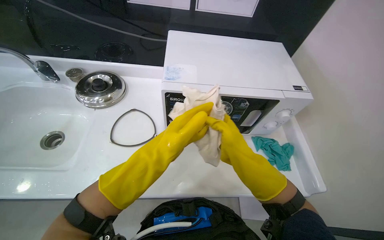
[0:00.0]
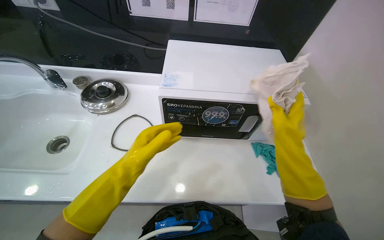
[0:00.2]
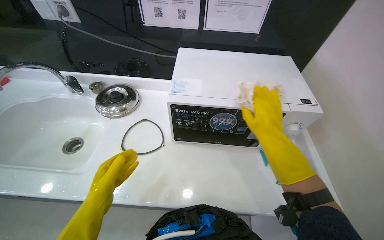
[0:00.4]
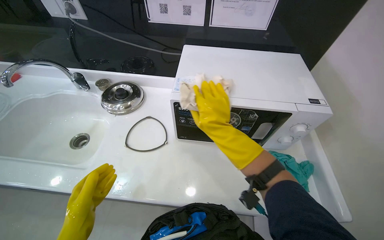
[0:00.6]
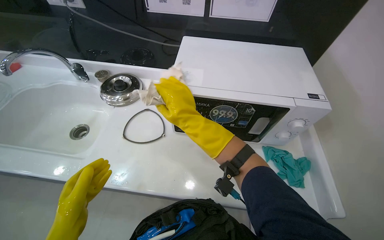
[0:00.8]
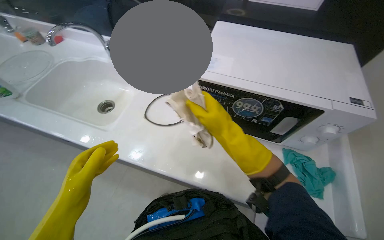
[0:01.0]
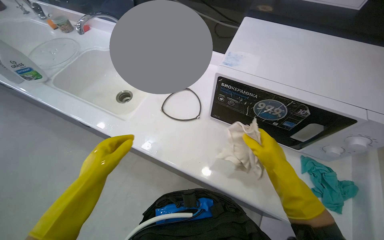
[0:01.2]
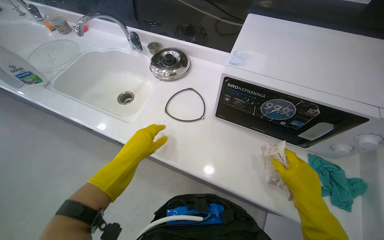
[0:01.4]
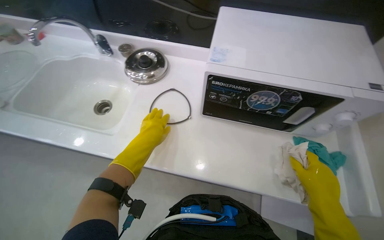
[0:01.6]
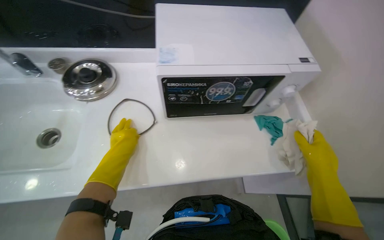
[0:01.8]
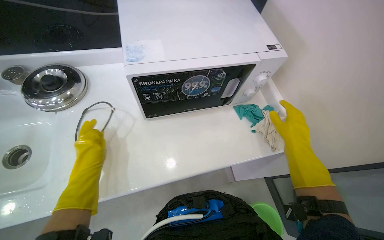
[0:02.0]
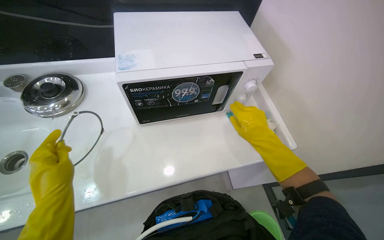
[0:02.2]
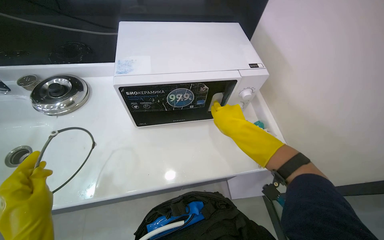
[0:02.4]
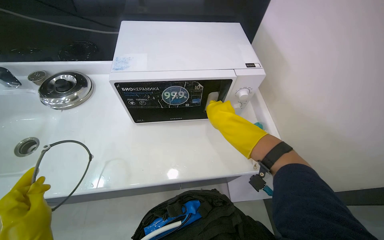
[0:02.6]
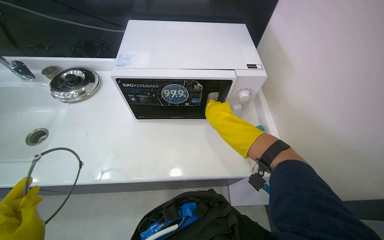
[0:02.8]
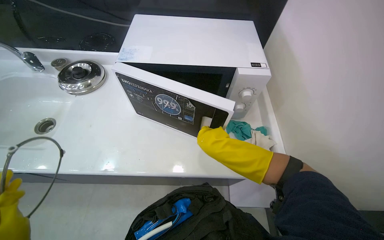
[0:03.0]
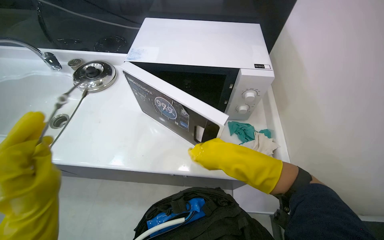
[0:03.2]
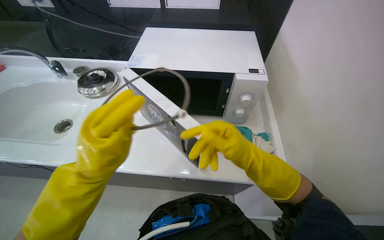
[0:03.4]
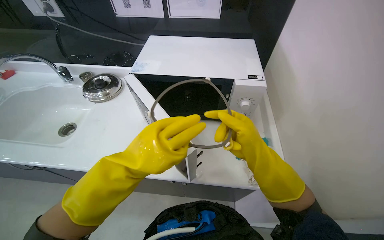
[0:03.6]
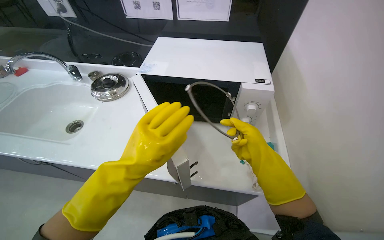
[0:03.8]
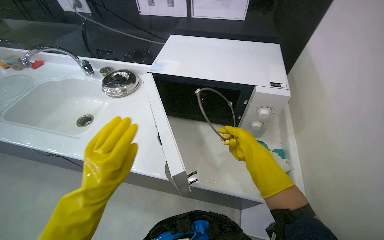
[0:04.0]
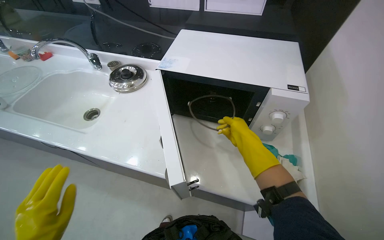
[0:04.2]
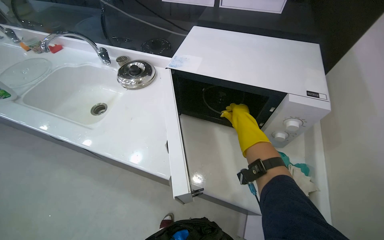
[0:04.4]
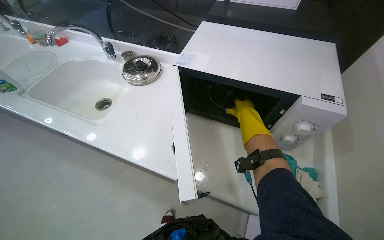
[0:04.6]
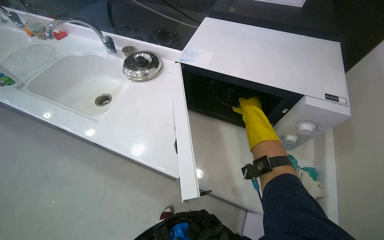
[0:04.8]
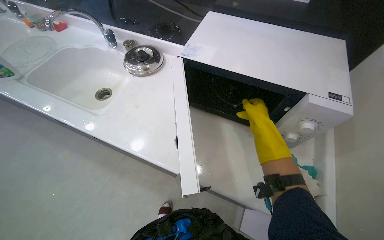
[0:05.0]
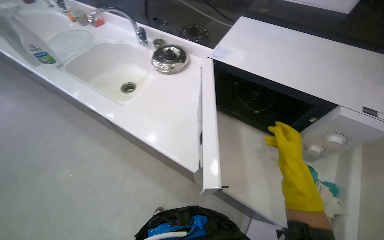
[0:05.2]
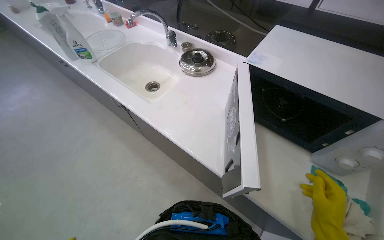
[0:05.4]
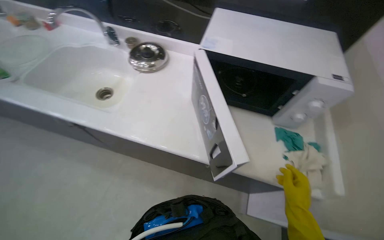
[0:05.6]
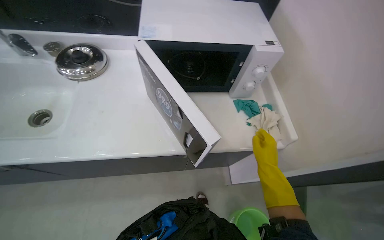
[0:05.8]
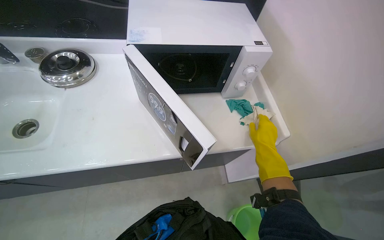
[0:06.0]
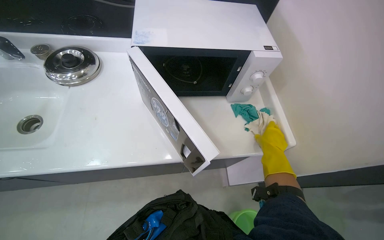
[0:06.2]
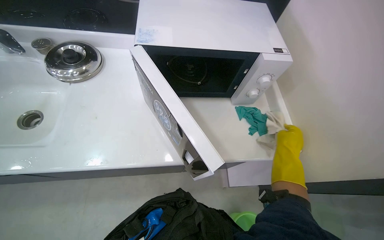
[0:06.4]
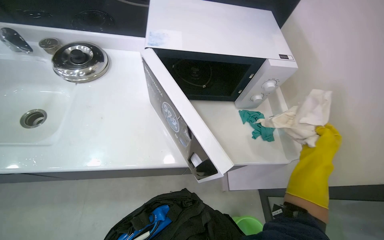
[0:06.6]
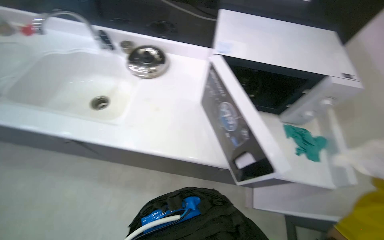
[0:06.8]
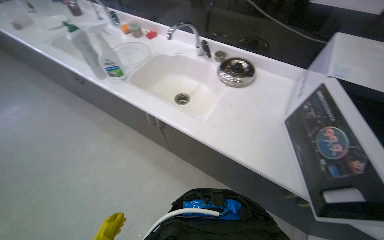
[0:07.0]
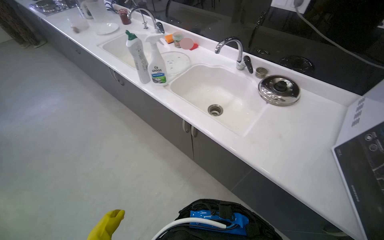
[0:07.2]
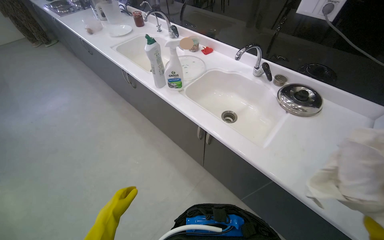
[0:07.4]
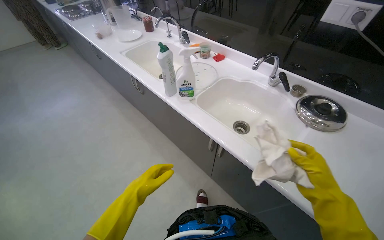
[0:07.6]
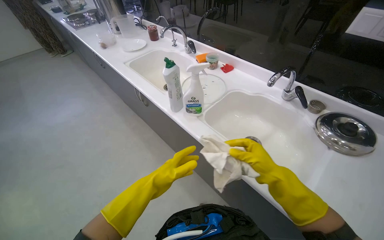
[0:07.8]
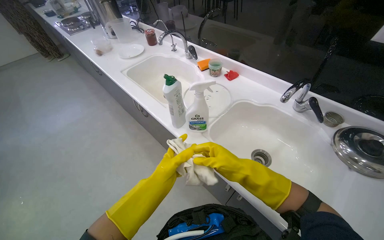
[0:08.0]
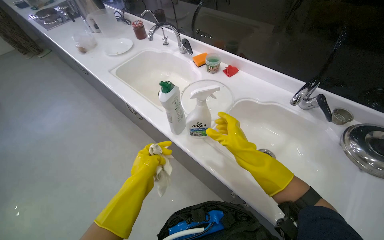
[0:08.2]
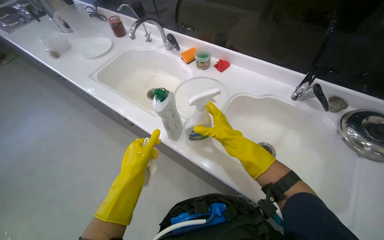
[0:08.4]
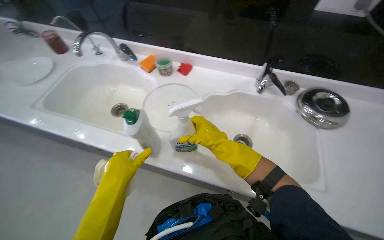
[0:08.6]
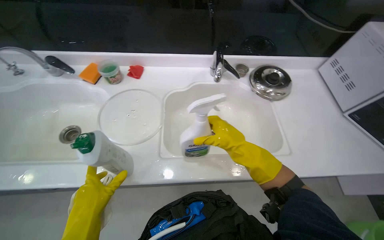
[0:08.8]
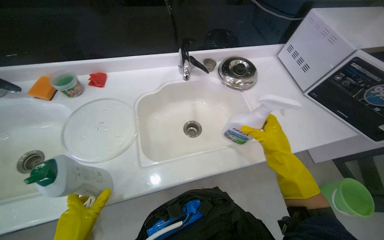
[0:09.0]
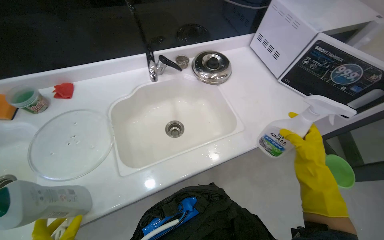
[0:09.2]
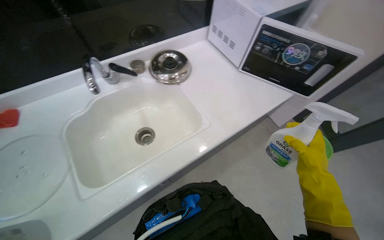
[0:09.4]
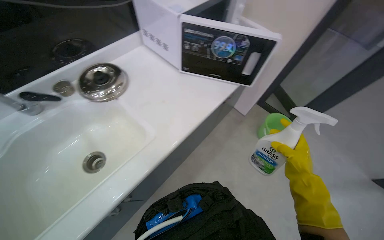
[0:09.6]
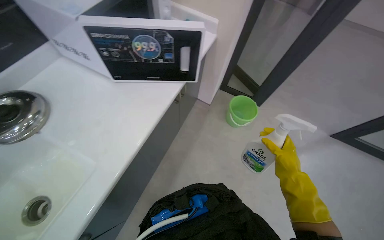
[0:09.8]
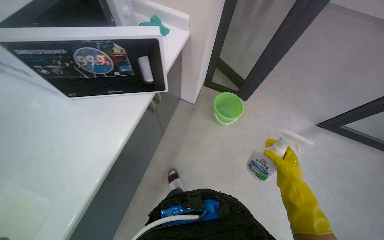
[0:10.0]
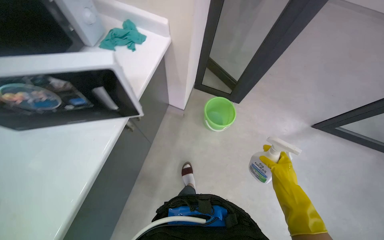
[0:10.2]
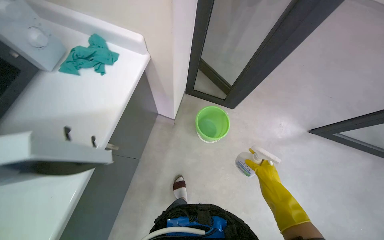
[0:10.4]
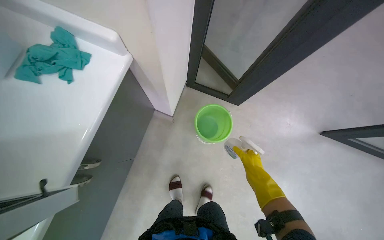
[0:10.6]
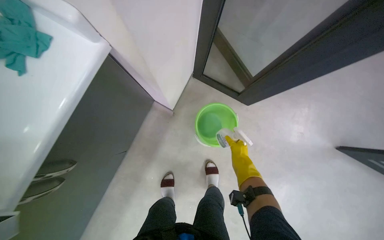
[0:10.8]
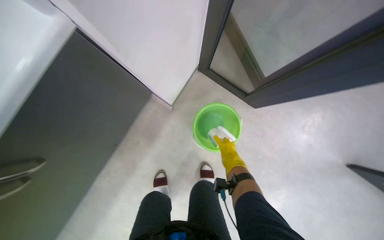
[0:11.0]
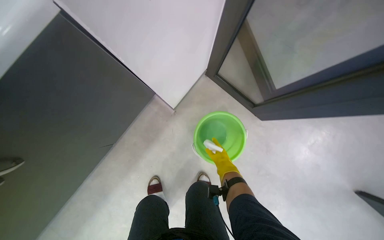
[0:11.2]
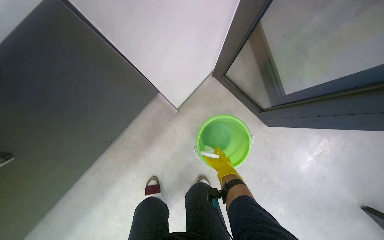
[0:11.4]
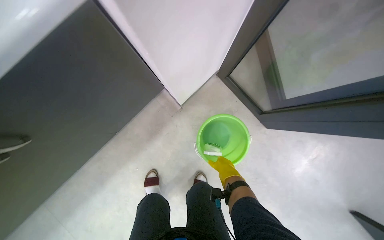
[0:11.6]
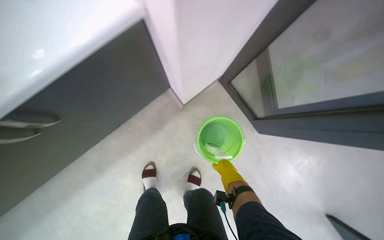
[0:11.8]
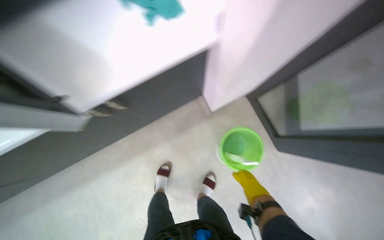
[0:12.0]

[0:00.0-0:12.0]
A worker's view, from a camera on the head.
Job: cleaning kitchen.
The whole recording: Cleaning microwave exterior. The worker cleans the exterior surfaces of the microwave with a white cloth.
0.0 to 1.6 s: The left hand moves to the left, approximately 15 cm; the right hand moves left and right over roughly 35 cm, changing direction 2 times.
3.0 to 4.4 s: The wearer looks approximately 20 degrees further to the left. The right hand goes roughly 25 cm up the picture and farther from the camera.
4.4 to 6.0 s: The wearer's head swings approximately 30 degrees to the right.
6.0 to 7.6 s: The wearer moves about 40 cm. The wearer's head swings about 60 degrees to the left.
7.6 to 9.0 s: The wearer moves about 40 cm. The wearer's head swings roughly 60 degrees to the right.
9.0 to 10.4 s: The camera is carried approximately 1 m. The head rotates approximately 60 degrees to the right.
10.4 to 12.0 s: The wearer looks some 45 degrees further to the left. The view tilts some 15 degrees downward.

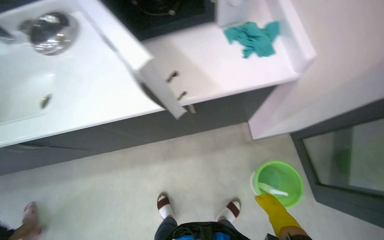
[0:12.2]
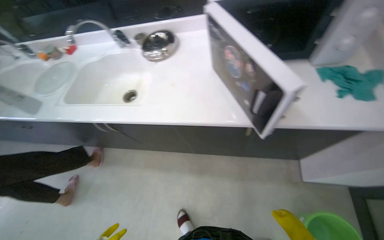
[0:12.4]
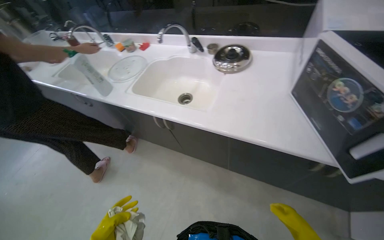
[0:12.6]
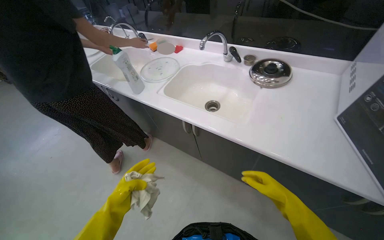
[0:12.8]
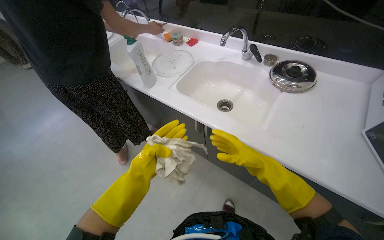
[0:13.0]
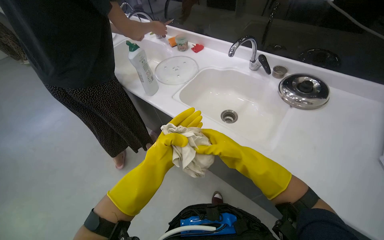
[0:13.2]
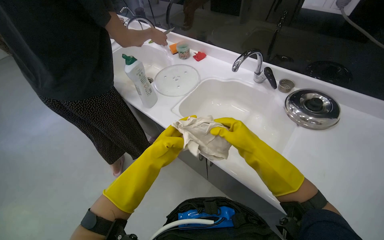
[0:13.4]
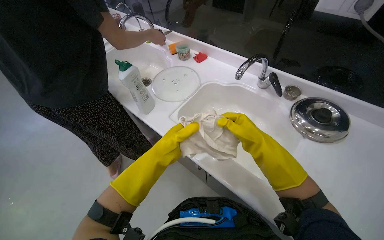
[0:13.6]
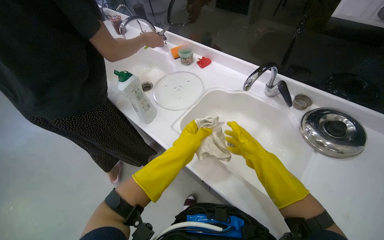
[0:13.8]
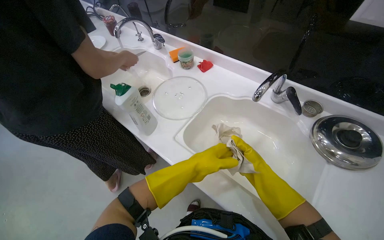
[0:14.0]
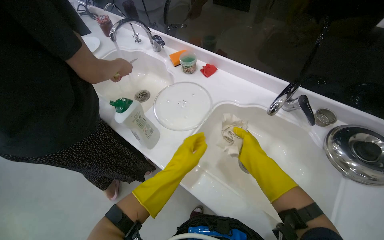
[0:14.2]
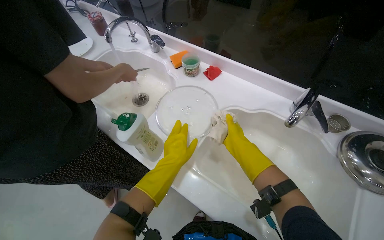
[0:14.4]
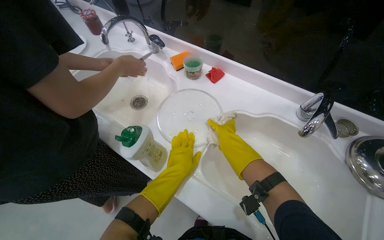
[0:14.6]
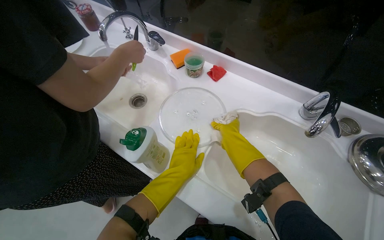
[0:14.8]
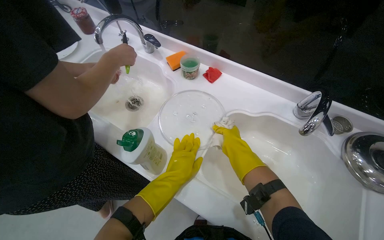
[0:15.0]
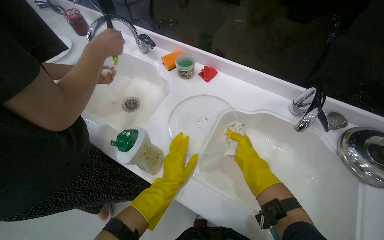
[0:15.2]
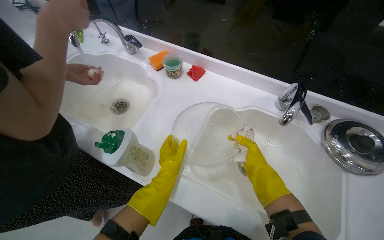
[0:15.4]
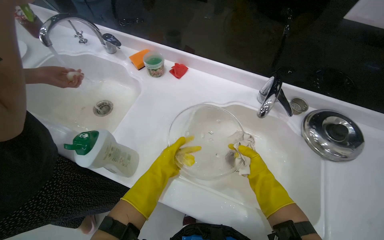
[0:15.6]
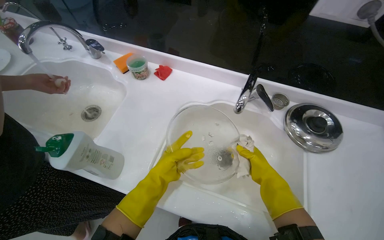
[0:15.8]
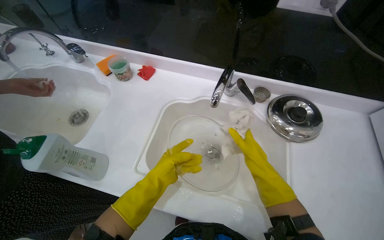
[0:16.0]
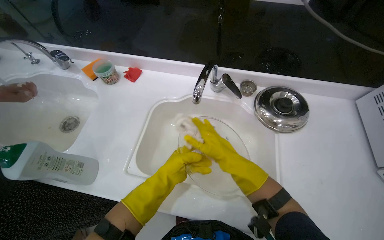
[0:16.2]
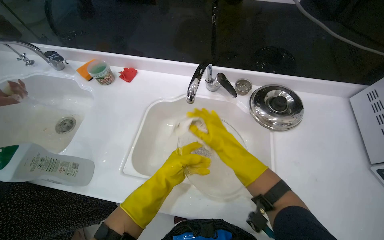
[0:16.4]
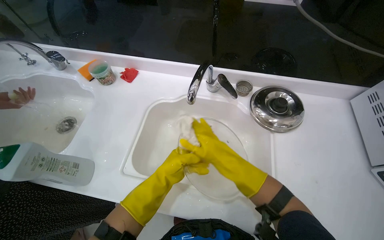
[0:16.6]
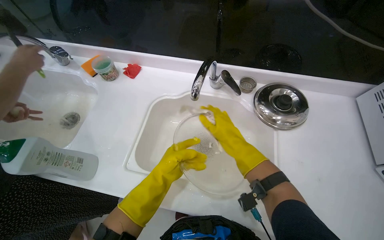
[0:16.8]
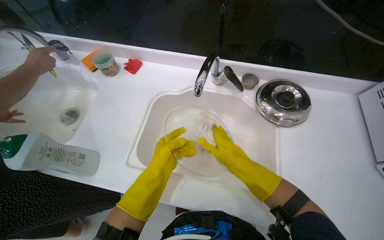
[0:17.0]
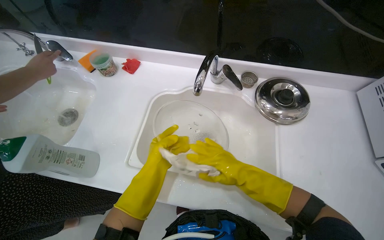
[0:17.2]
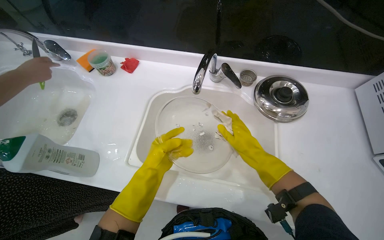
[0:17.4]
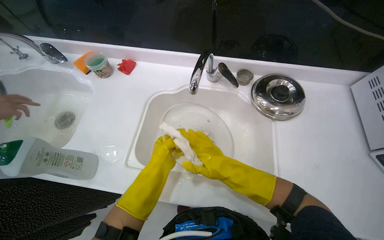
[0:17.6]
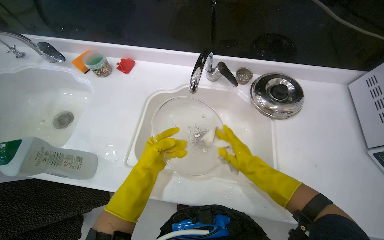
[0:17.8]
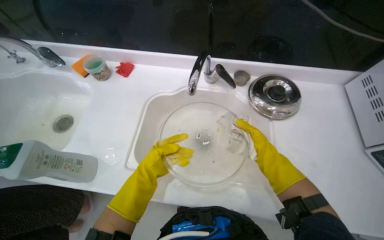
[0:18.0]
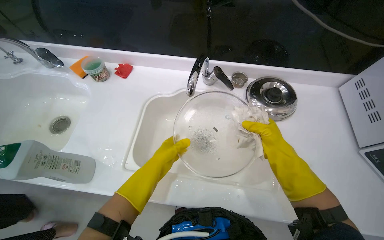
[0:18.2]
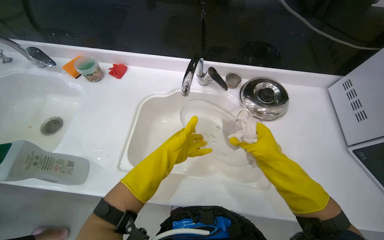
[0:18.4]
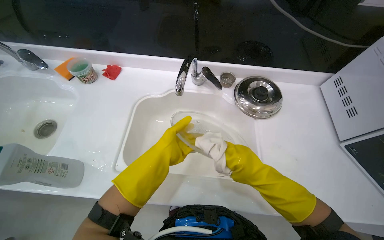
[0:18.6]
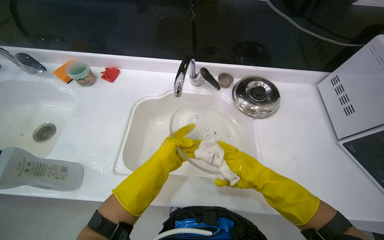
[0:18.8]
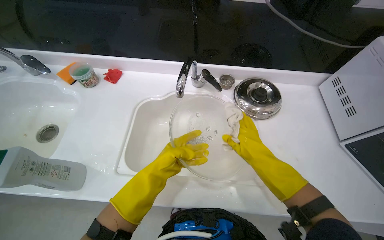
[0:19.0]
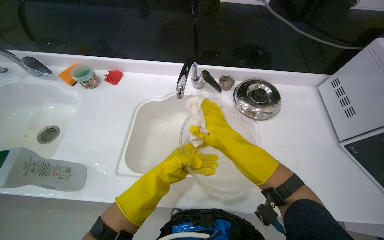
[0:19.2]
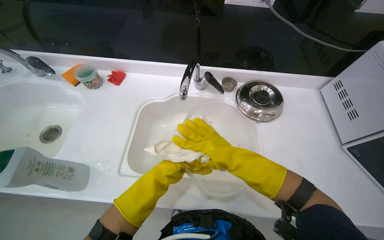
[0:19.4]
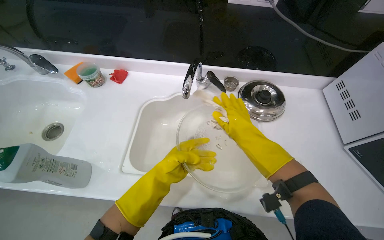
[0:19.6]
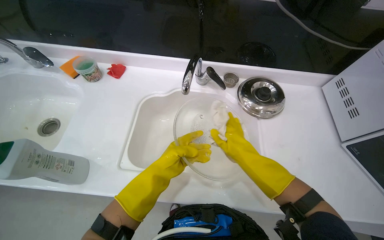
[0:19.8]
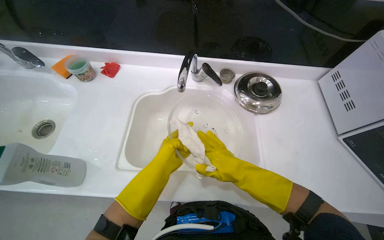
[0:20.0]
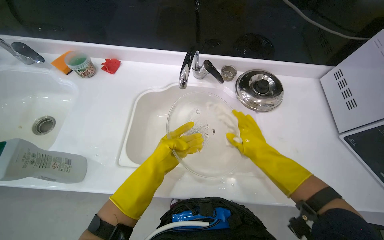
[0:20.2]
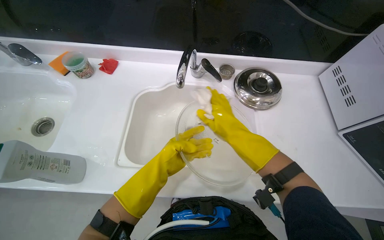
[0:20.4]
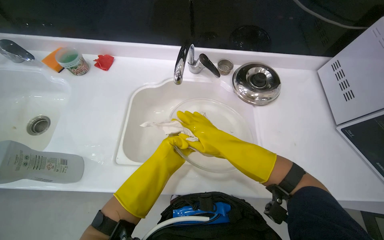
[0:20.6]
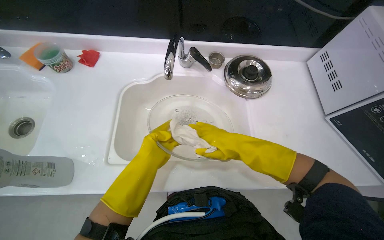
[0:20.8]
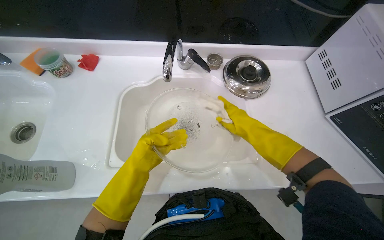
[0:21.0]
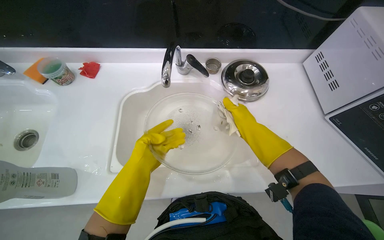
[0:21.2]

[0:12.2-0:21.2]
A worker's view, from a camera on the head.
Job: cleaning kitchen.
The whole recording: Cleaning microwave exterior. The worker cleans the exterior surfaces of the microwave with a white cloth.
12.2 to 13.8 s: The camera travels roughly 80 cm. The head rotates approximately 50 degrees to the left.
15.2 to 16.6 s: The right hand moves nearer to the camera, roughly 10 cm.
16.6 to 18.2 s: The right hand swings left and right, some 15 cm each way, with 2 reversals.
18.2 to 19.8 s: The right hand heads to the left, covering about 10 cm.
19.8 to 21.2 s: The right hand moves farther from the camera, approximately 10 cm.
